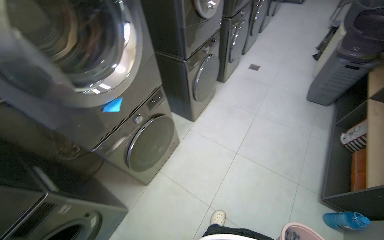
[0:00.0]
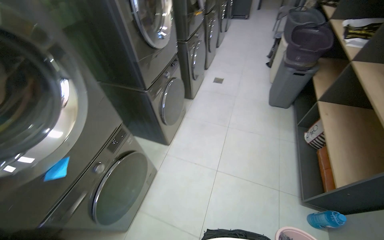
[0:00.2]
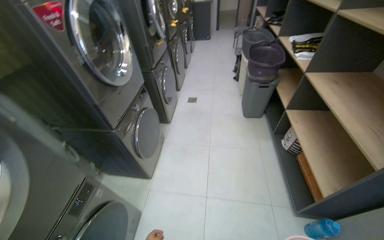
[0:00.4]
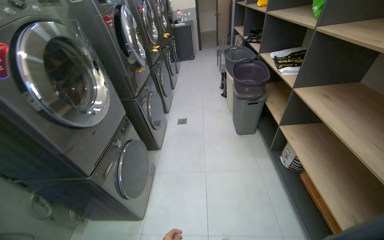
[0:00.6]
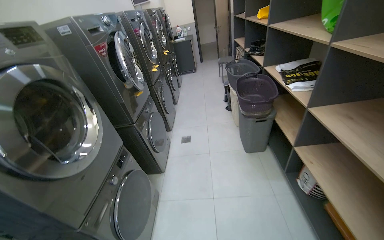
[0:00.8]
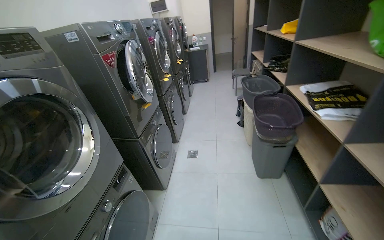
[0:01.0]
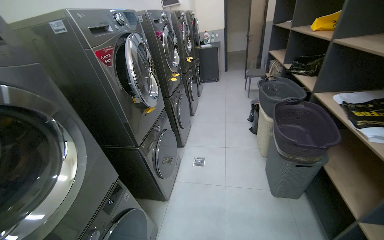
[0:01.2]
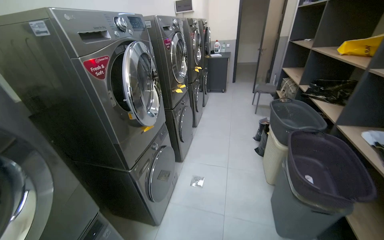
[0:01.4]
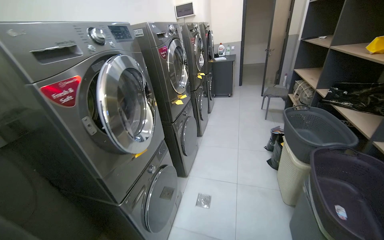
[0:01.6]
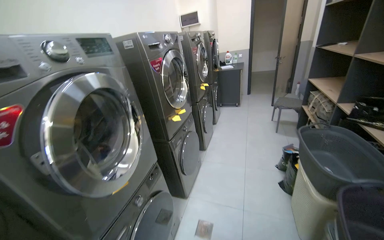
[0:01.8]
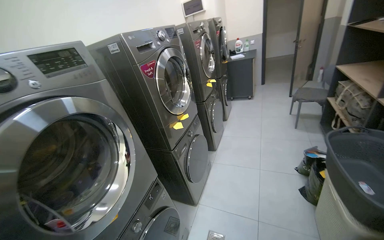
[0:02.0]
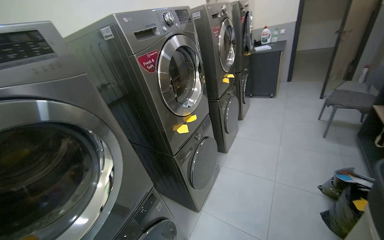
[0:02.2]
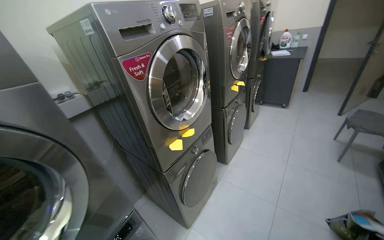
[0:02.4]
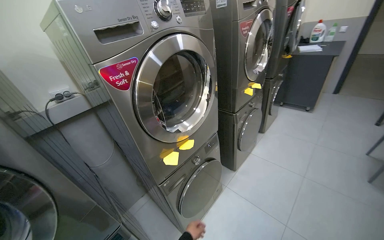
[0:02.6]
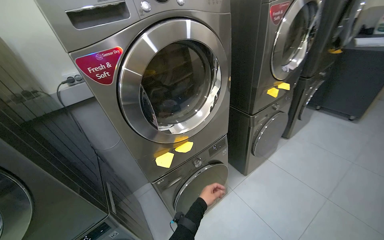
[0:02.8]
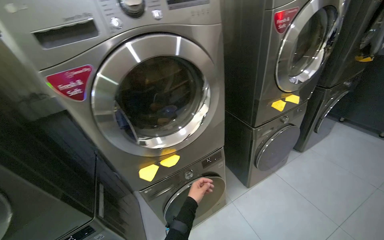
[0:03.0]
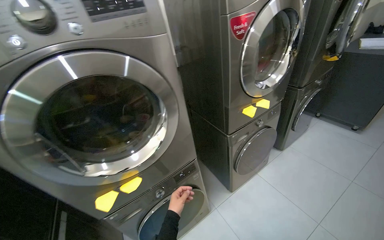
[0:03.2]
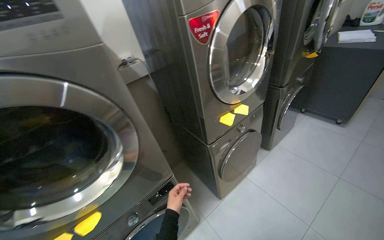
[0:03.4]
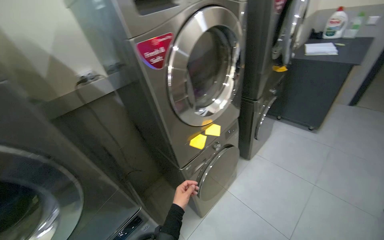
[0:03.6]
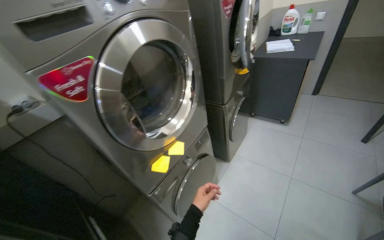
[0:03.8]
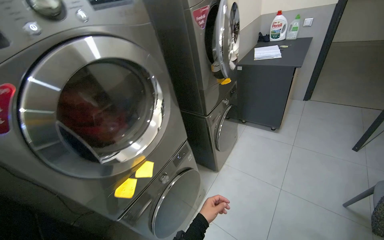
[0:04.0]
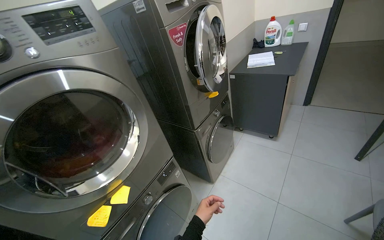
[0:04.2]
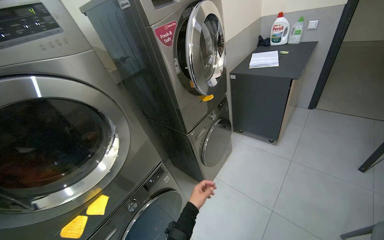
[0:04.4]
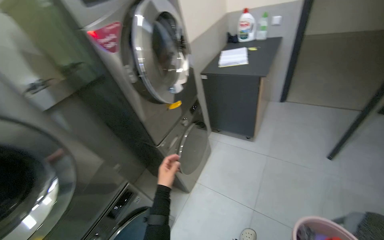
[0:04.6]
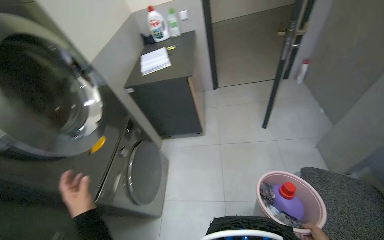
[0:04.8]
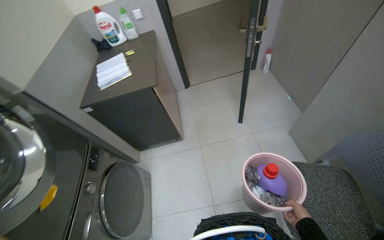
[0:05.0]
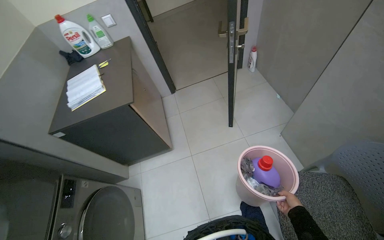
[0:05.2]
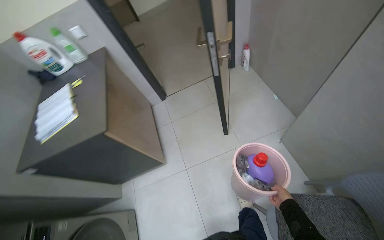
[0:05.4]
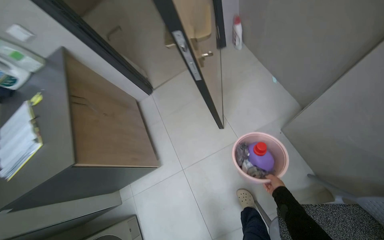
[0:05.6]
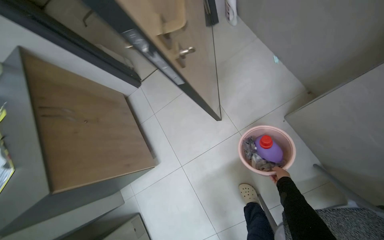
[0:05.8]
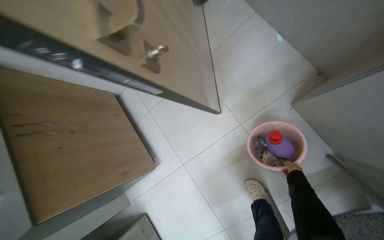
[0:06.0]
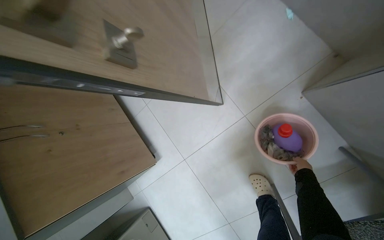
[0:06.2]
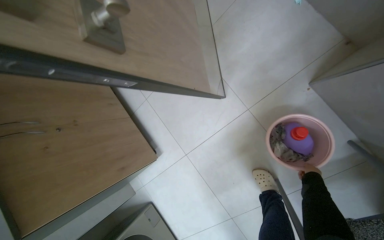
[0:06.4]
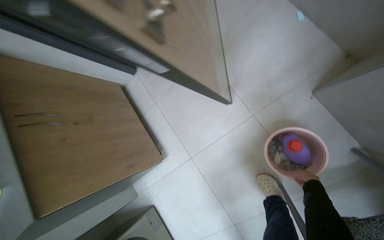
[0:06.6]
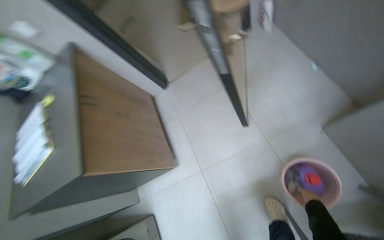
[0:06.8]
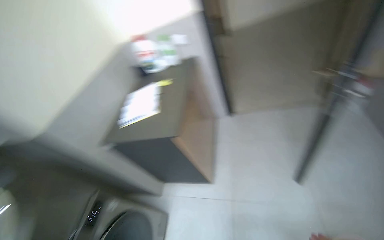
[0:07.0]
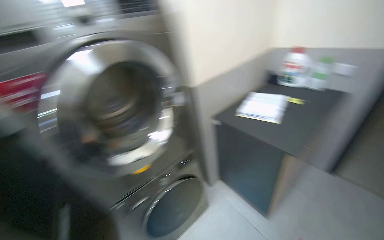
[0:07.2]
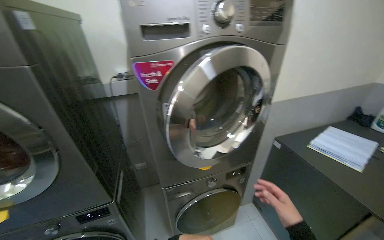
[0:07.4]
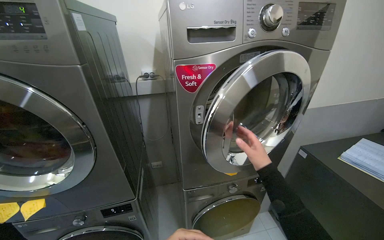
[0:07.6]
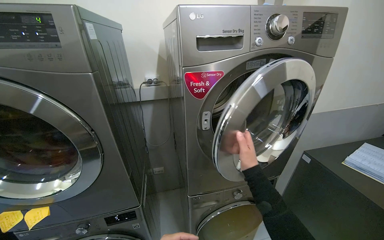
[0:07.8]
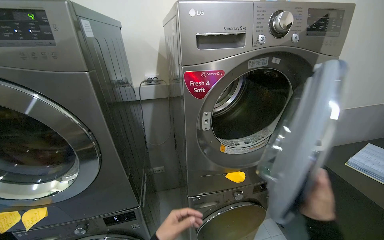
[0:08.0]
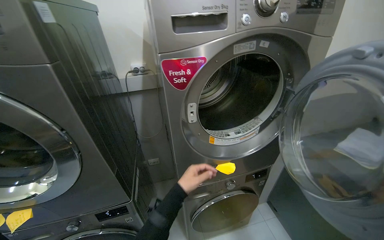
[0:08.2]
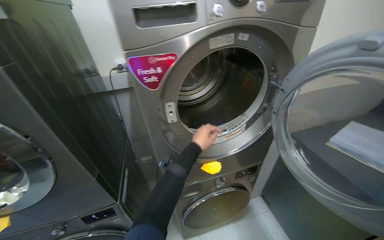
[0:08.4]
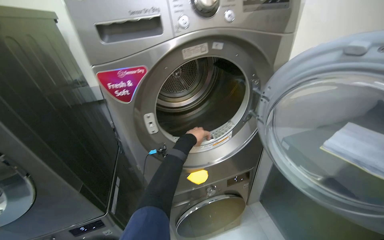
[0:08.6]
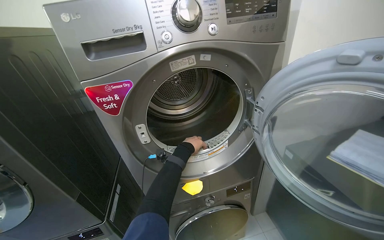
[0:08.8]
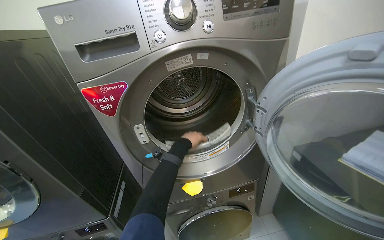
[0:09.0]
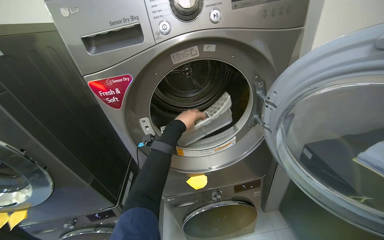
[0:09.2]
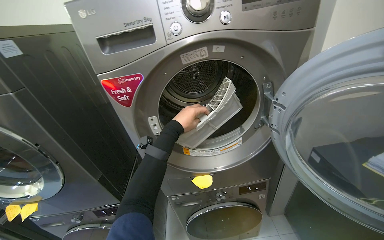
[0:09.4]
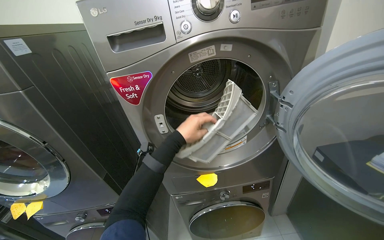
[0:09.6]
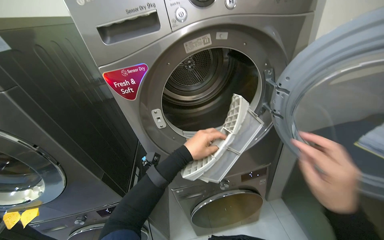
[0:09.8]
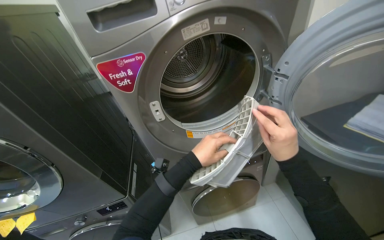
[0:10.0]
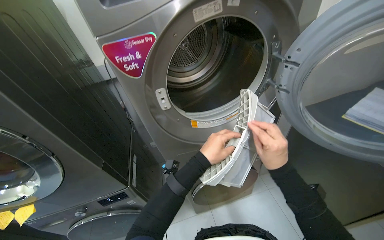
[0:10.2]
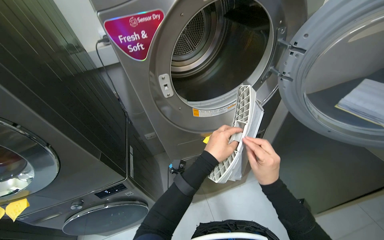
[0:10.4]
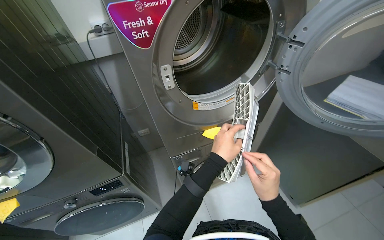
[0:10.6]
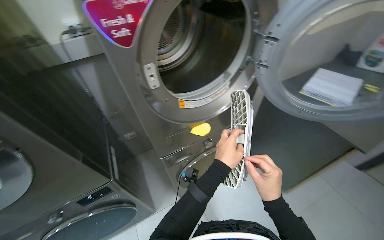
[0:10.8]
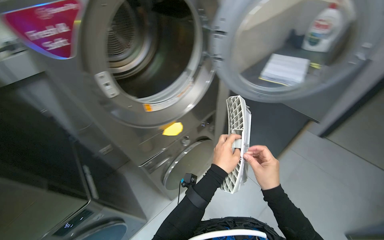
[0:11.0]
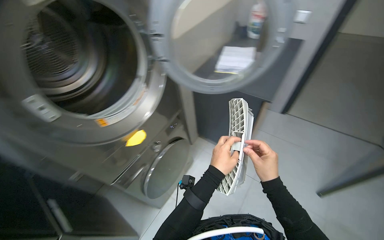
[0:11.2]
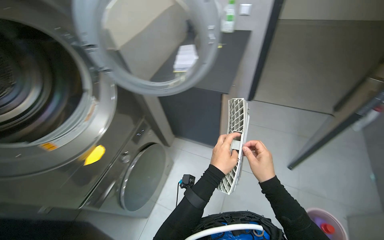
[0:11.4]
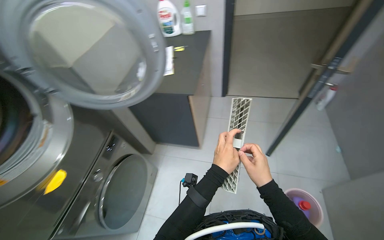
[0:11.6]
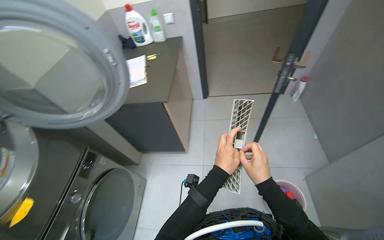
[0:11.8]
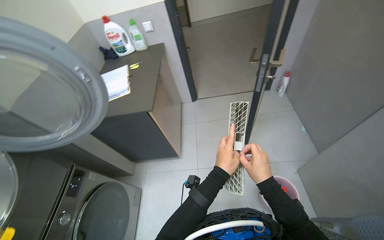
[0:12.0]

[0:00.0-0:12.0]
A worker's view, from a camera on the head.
Job: managing laundry.
The whole recording: Cleaning washing machine filters. The worker opens the washing machine compartment and cleans the filter.
0:00.0 to 0:01.6: The wearer moves about 1.5 m. The view tilts some 25 degrees upward.
0:01.6 to 0:03.0: The wearer moves roughly 1.5 m. The wearer looks approximately 45 degrees further to the left. The view tilts approximately 15 degrees downward.
0:03.0 to 0:04.4: The head travels approximately 1 m. The head turns to the right by roughly 25 degrees.
0:04.4 to 0:06.0: The camera is carried some 1.5 m. The head turns to the right by roughly 70 degrees. The wearer looks approximately 30 degrees further downward.
0:06.0 to 0:07.6: The wearer moves approximately 1 m. The wearer looks some 95 degrees further to the left. The view tips upward by about 25 degrees.
0:09.0 to 0:10.4: The view tilts approximately 10 degrees downward. The left hand shifts approximately 15 cm nearer to the camera.
0:10.4 to 0:12.0: The head travels some 50 cm. The head turns to the right by some 75 degrees.

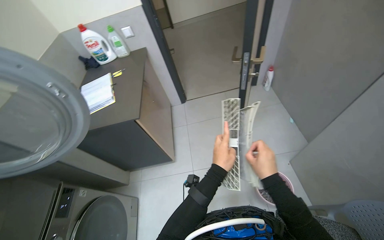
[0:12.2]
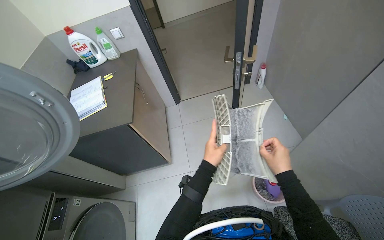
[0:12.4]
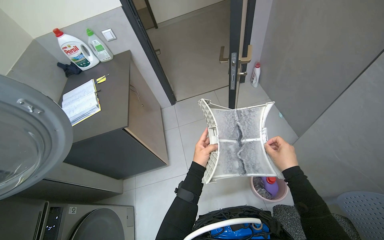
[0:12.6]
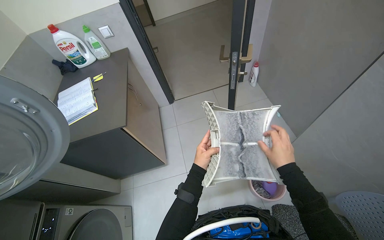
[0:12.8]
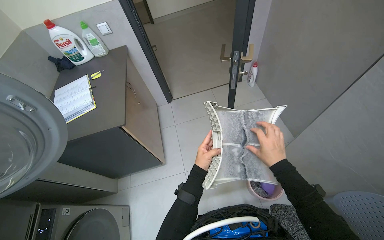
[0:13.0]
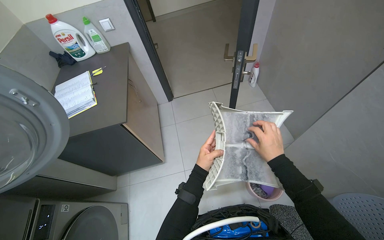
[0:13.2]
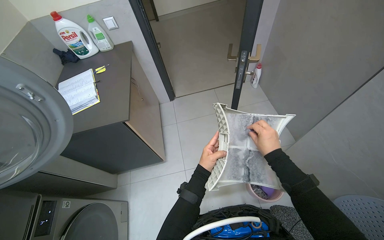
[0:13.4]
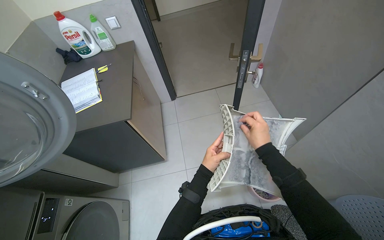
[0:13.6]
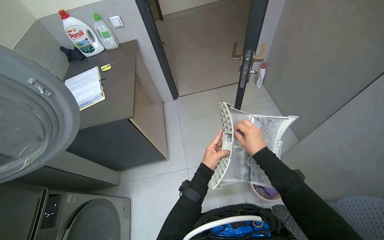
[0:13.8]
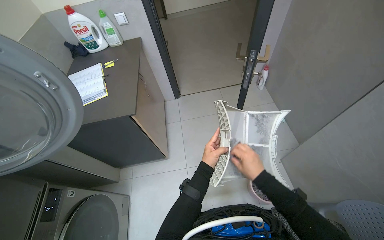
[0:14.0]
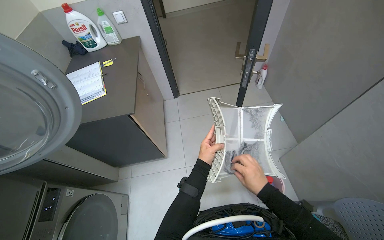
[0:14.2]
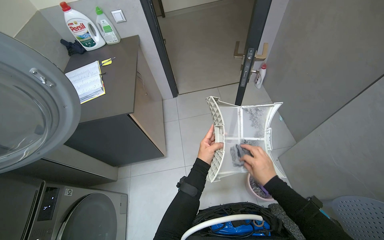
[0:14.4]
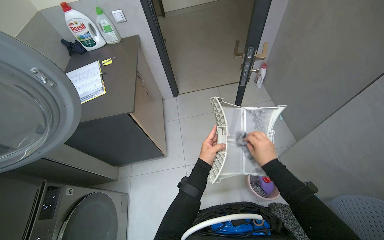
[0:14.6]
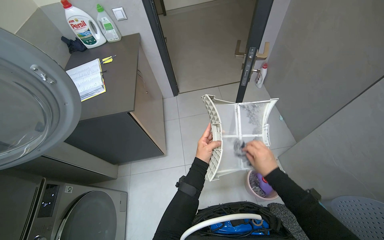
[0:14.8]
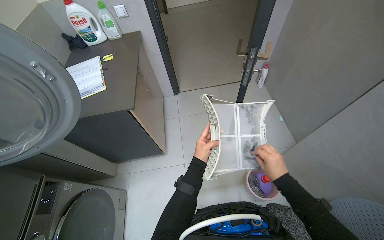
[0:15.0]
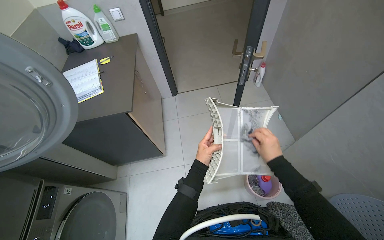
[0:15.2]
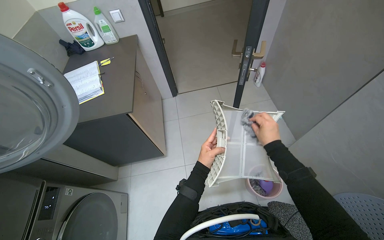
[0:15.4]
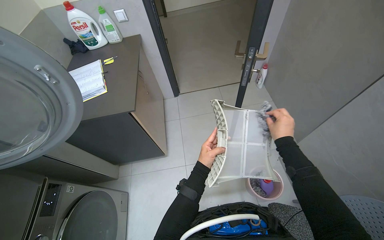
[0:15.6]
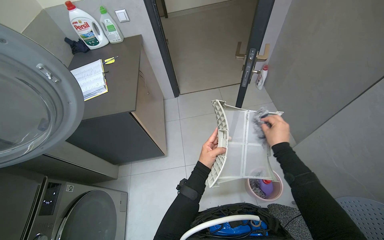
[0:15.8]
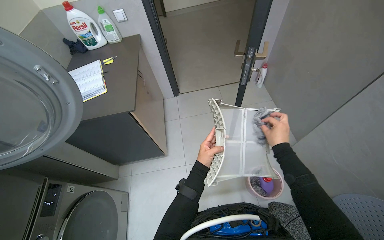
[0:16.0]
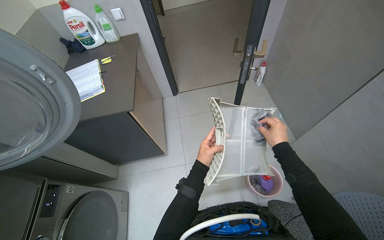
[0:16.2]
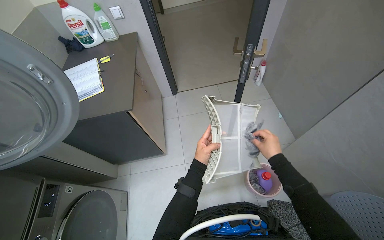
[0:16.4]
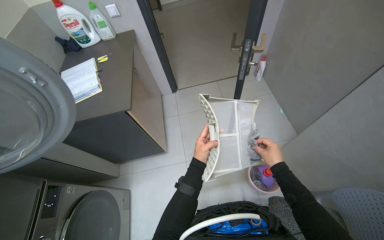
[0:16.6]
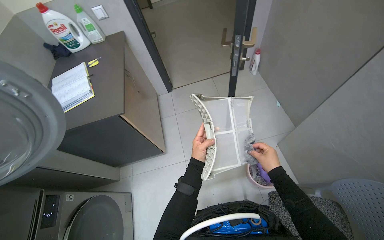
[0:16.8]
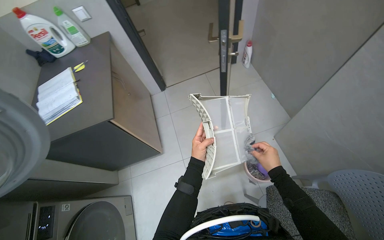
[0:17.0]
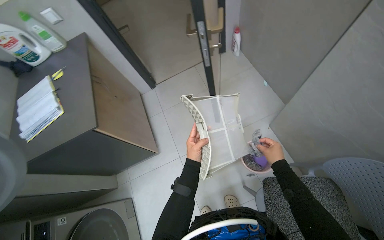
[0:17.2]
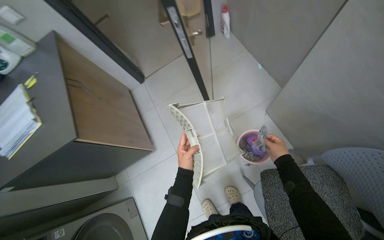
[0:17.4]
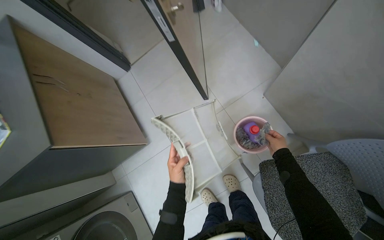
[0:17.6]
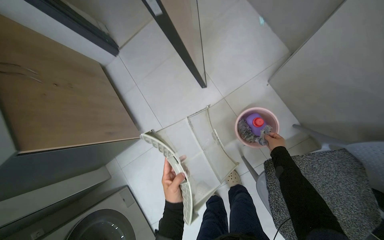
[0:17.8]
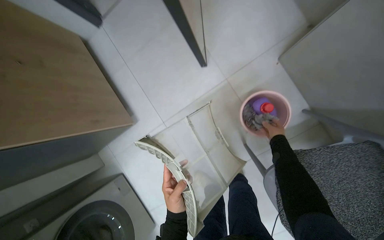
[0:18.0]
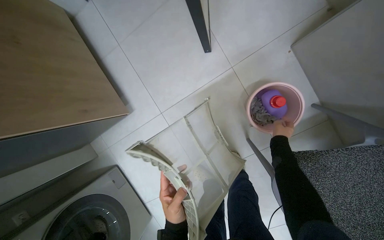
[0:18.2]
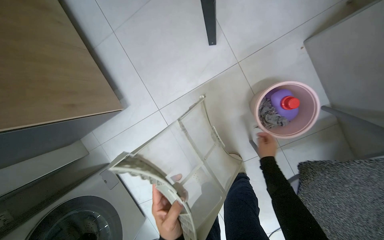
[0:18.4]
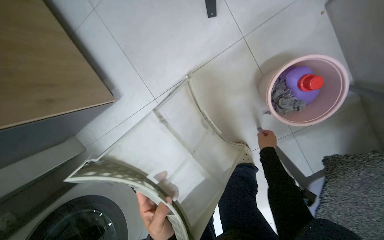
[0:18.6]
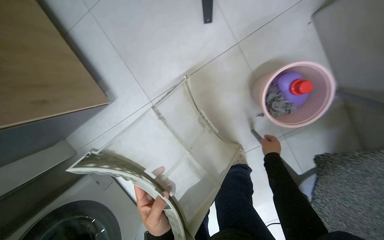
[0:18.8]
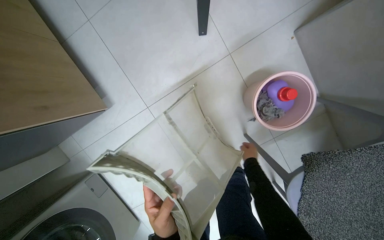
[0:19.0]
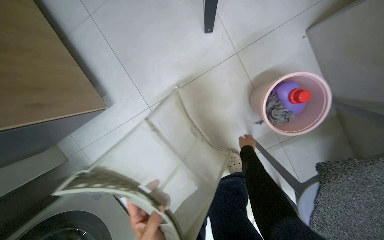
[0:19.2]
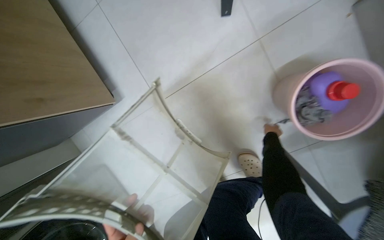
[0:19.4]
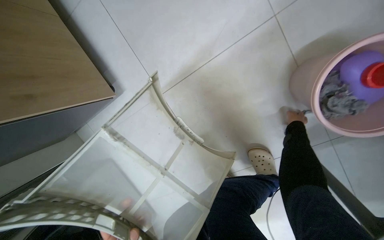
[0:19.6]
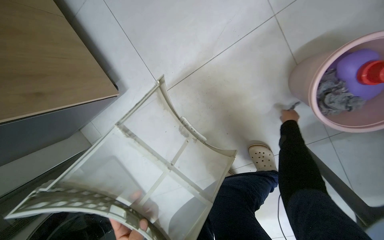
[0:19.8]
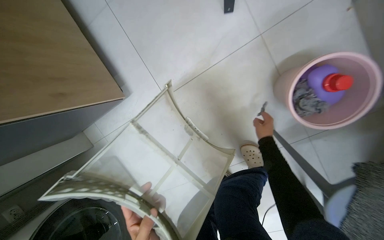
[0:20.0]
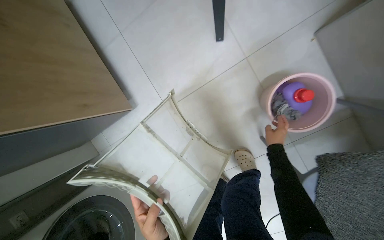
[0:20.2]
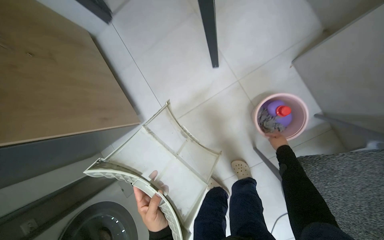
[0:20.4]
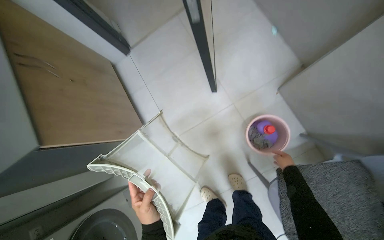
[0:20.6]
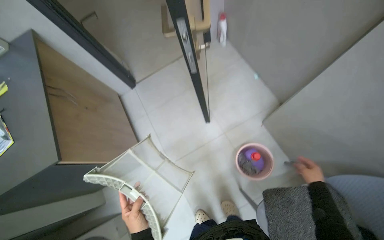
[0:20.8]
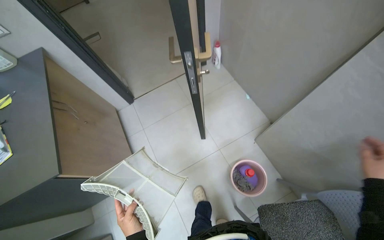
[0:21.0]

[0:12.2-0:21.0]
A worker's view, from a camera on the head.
Job: managing laundry.
The whole recording: Cleaning washing machine filters. The worker opens the washing machine compartment and cleans the filter.
0:12.2 to 0:13.6: The right hand moves up the picture, roughly 10 cm.
0:15.2 to 0:16.6: The hands make small movements and keep their place.
0:16.6 to 0:18.0: The wearer moves about 50 cm. The wearer looks about 30 degrees further downward.
0:18.0 to 0:19.6: The right hand goes to the left and returns, some 10 cm each way.
0:19.6 to 0:21.0: The head travels about 50 cm. The view tips upward by roughly 40 degrees.
